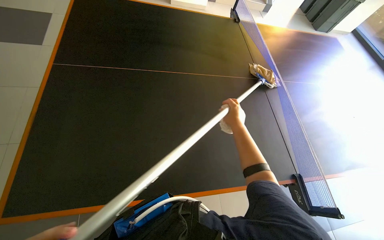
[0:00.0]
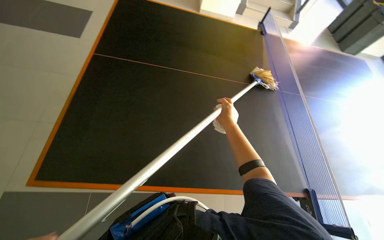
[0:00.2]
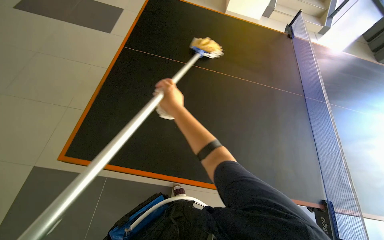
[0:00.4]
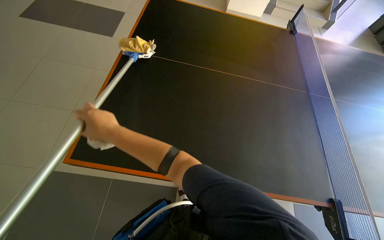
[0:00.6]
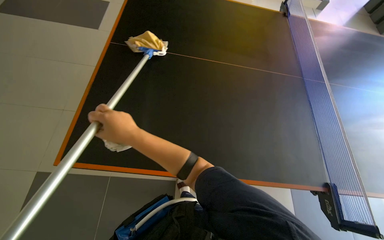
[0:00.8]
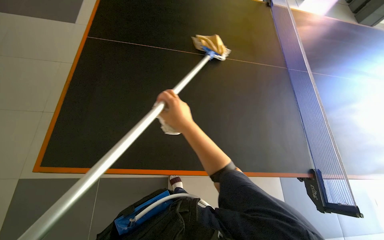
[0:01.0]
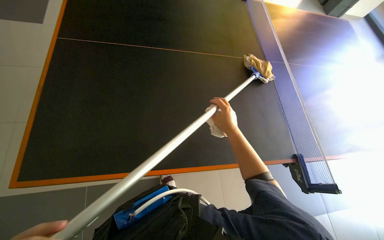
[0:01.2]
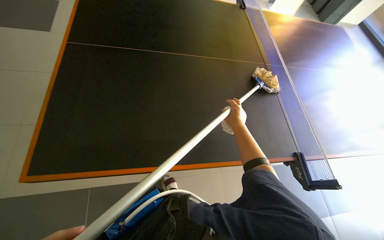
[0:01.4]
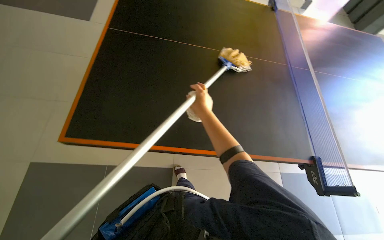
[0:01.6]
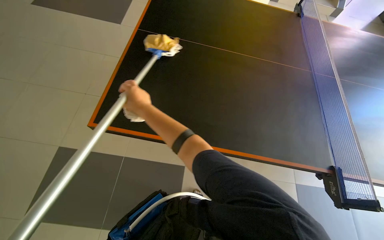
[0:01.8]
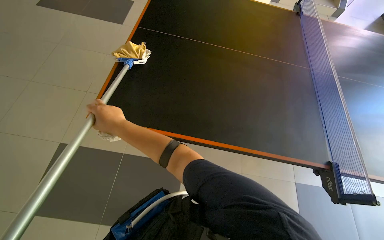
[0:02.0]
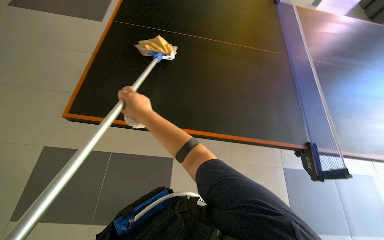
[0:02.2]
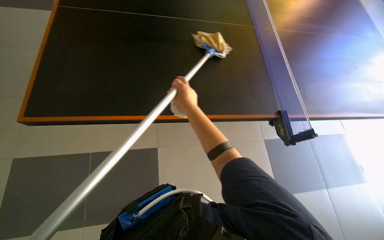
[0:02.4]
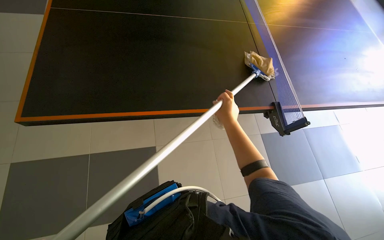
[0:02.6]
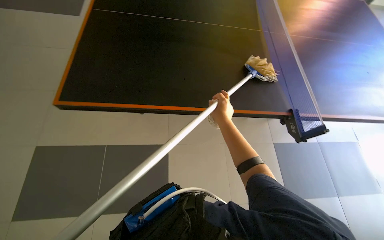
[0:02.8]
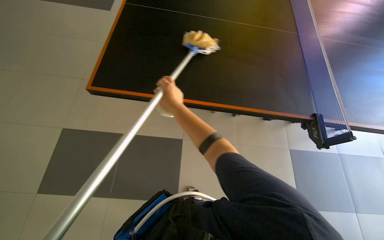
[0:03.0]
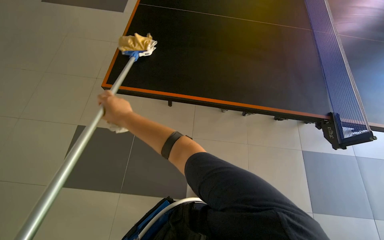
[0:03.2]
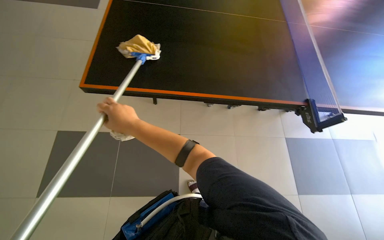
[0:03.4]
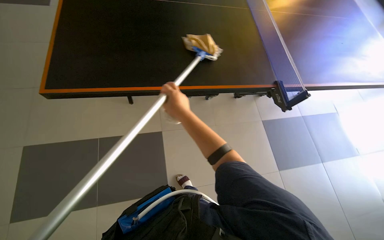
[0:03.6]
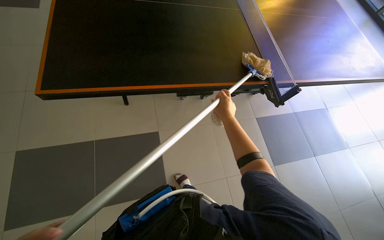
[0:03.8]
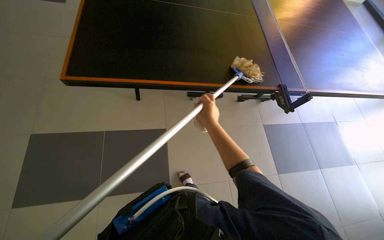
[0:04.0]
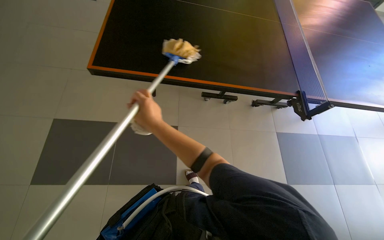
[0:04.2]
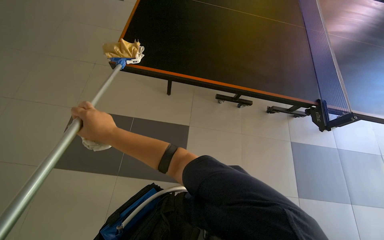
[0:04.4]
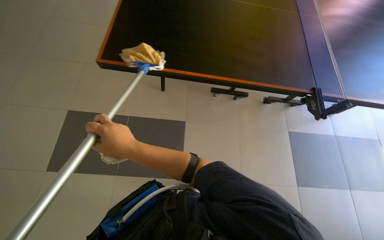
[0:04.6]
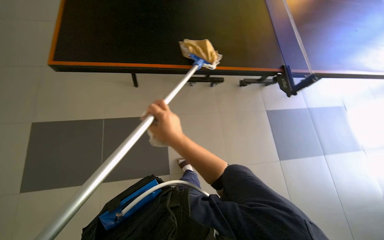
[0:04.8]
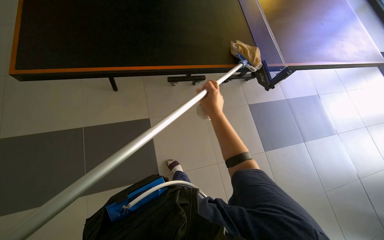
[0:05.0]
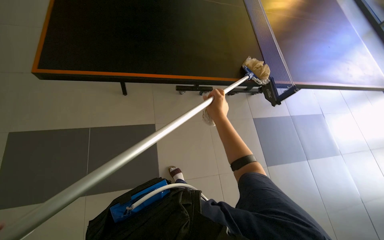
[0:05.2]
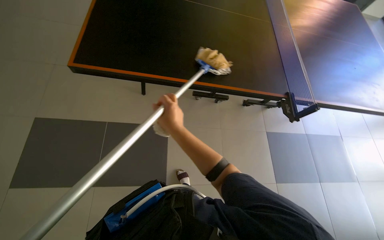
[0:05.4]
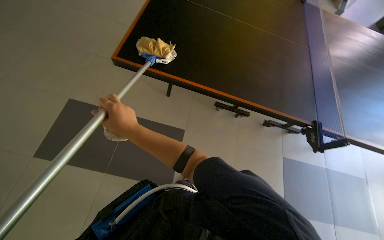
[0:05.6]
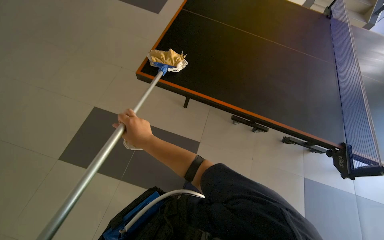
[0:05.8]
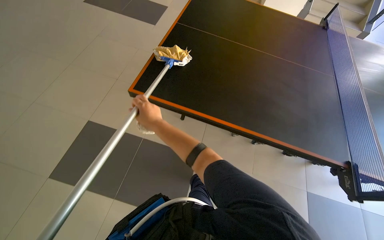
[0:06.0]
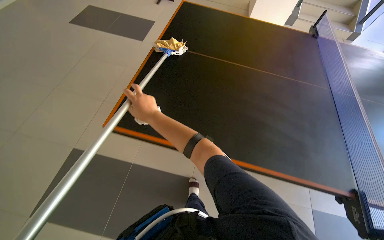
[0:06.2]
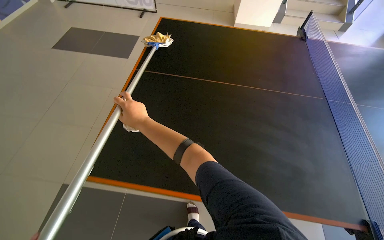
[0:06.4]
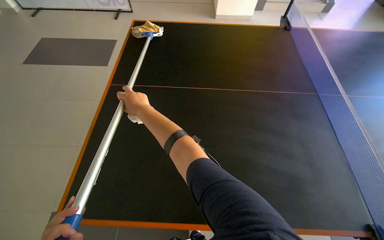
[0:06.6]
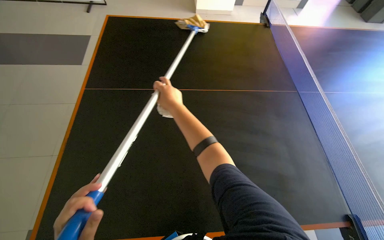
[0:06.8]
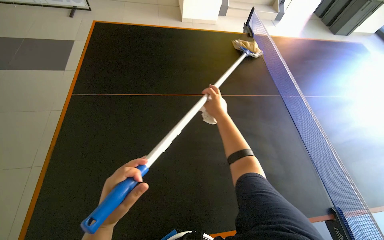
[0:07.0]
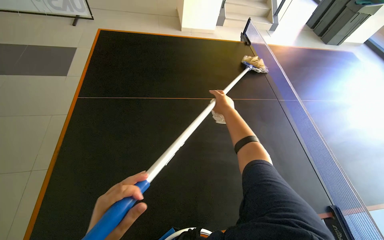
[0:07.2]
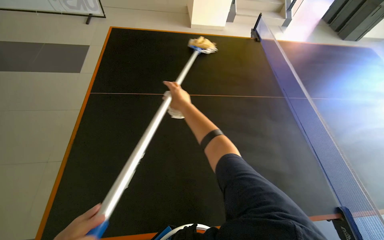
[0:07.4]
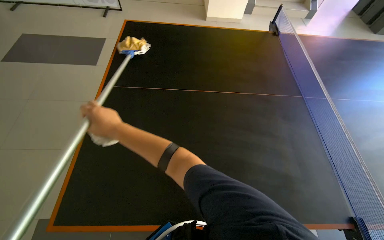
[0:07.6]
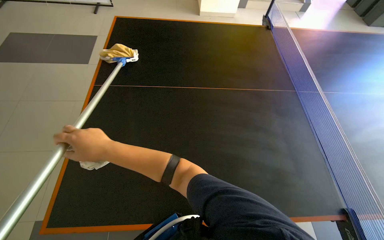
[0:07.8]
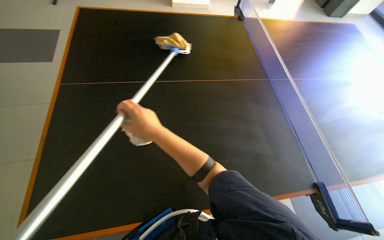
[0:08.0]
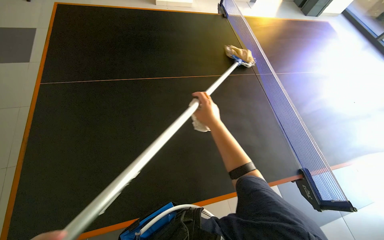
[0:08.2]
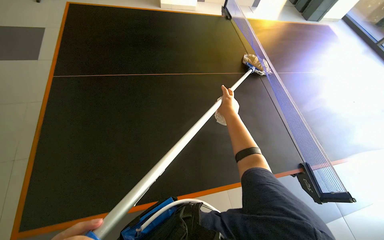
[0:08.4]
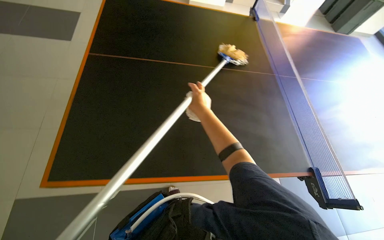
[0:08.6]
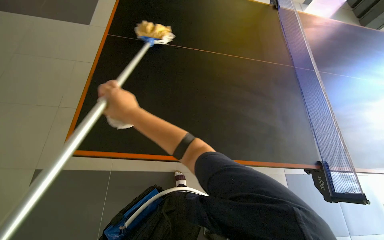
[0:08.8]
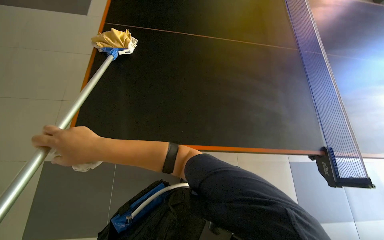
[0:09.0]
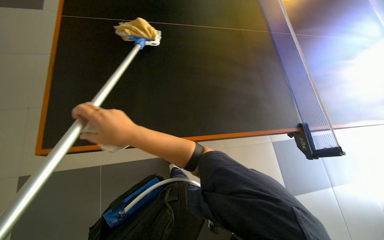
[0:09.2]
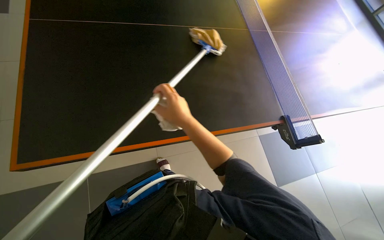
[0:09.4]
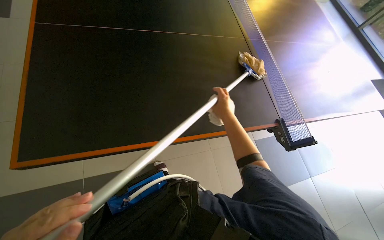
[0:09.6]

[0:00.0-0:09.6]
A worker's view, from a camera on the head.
Job: wiping surfaces.
The whole recording: Cleaning ping pong table. The worker cleans the surface of a ping pong table with a mop.
0:00.0 to 0:01.6: The right hand swings left and right, about 40 cm each way, with 2 reversals.
0:01.6 to 0:03.2: The right hand goes left and right, some 30 cm each way, reversing 2 times.
0:03.2 to 0:04.8: The wearer looks some 15 degrees further to the right. The right hand swings left and right, roughly 35 cm each way, with 2 reversals.
0:04.8 to 0:06.4: The camera is carried approximately 50 cm. The camera pitches upward, by approximately 15 degrees.
0:06.4 to 0:08.0: The wearer looks roughly 20 degrees further to the right. The right hand goes left and right, some 35 cm each way, reversing 2 times.
0:08.0 to 0:09.6: The right hand goes left and right, approximately 35 cm each way, reversing 2 times.

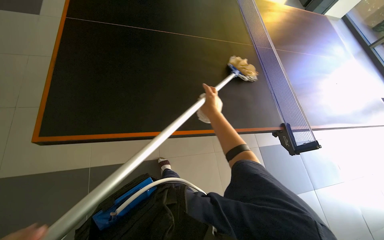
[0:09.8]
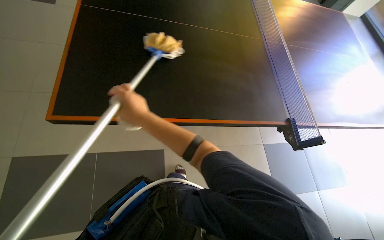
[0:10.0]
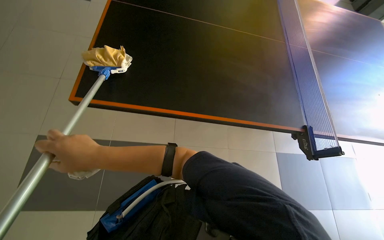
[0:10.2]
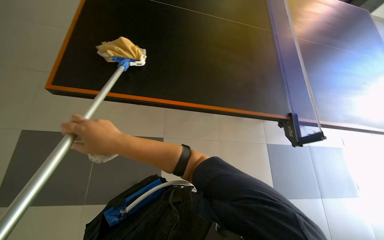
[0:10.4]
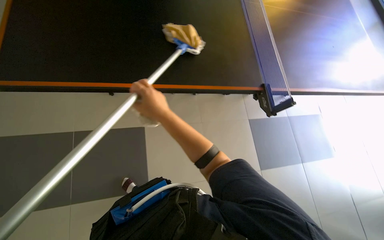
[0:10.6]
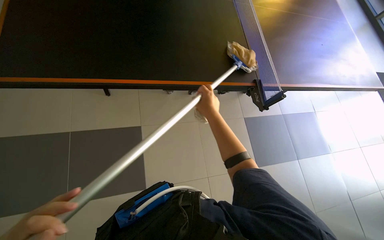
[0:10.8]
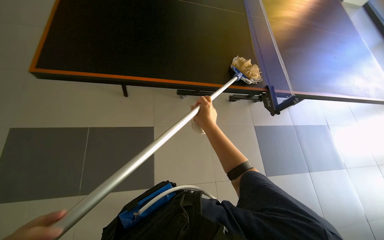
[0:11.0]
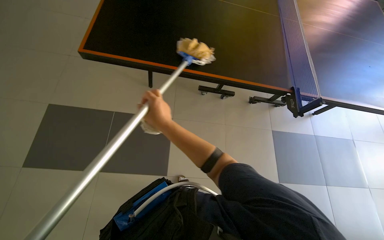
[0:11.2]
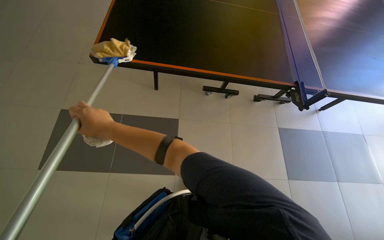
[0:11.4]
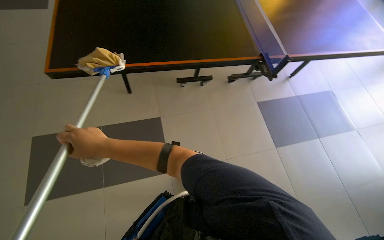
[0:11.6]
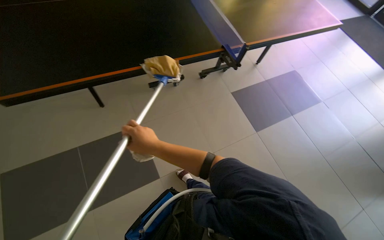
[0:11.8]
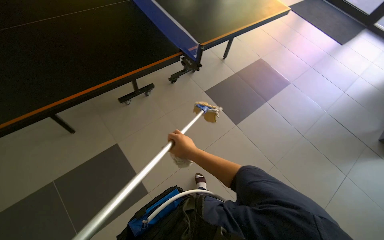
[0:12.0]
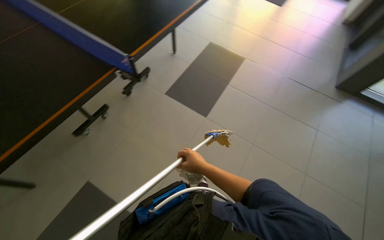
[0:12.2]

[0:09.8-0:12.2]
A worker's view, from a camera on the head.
Job: wiping surfaces.
The whole recording: Cleaning ping pong table. The worker cleans the surface of a ping pong table with a mop.
0:09.8 to 0:11.0: The right hand goes to the left and returns, some 35 cm each way.
0:11.0 to 0:12.2: The wearer looks about 55 degrees further to the right.

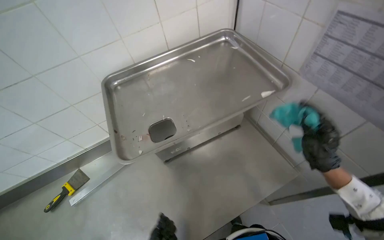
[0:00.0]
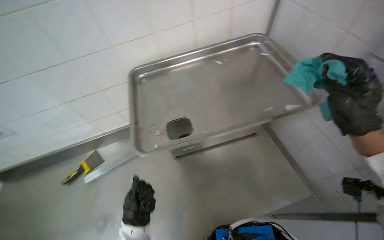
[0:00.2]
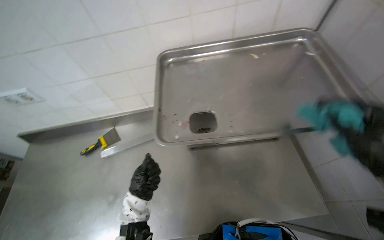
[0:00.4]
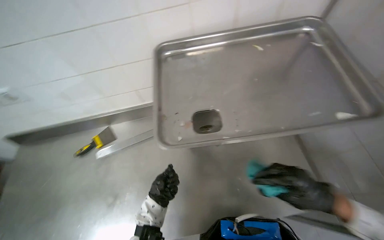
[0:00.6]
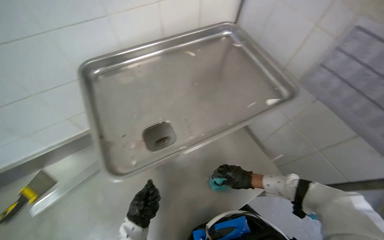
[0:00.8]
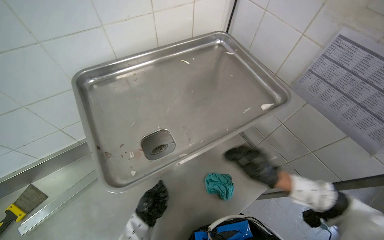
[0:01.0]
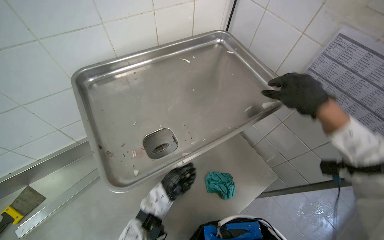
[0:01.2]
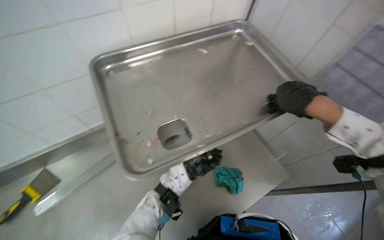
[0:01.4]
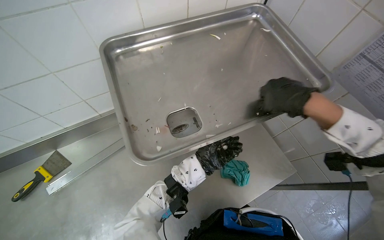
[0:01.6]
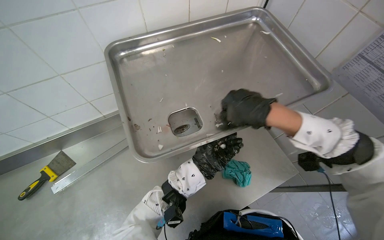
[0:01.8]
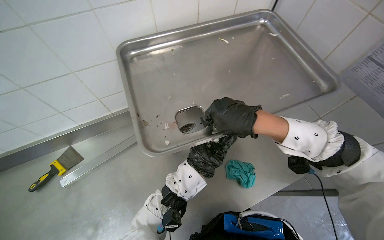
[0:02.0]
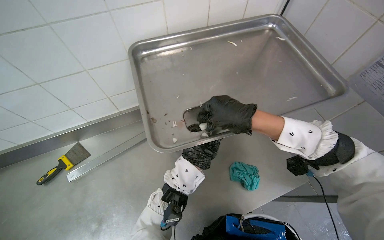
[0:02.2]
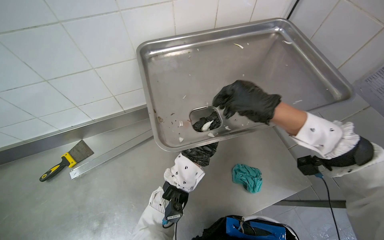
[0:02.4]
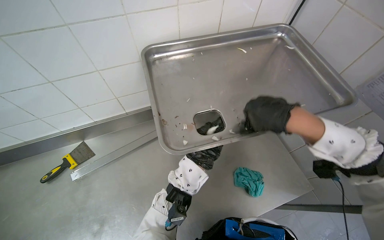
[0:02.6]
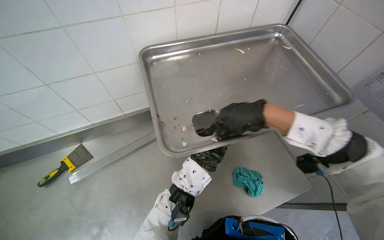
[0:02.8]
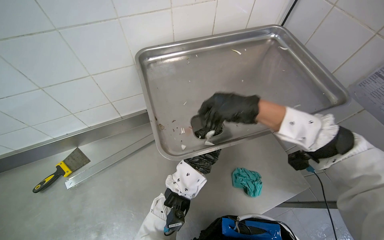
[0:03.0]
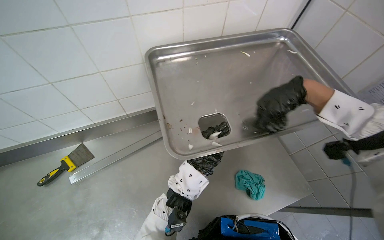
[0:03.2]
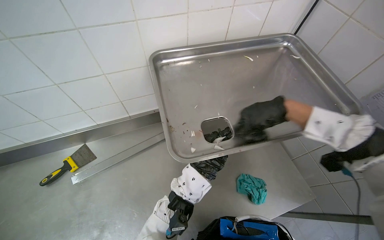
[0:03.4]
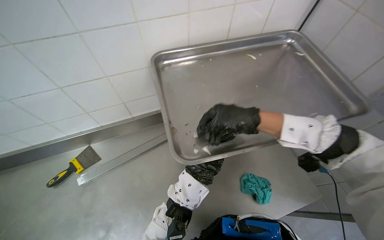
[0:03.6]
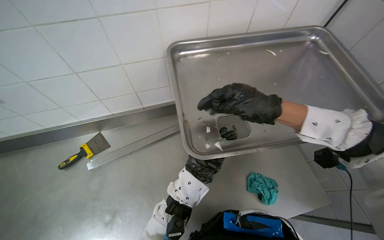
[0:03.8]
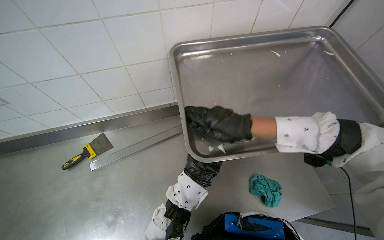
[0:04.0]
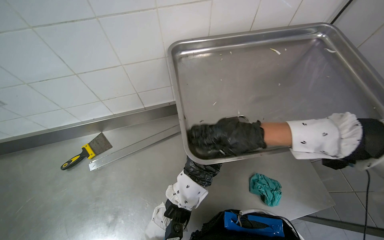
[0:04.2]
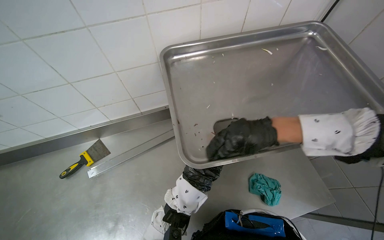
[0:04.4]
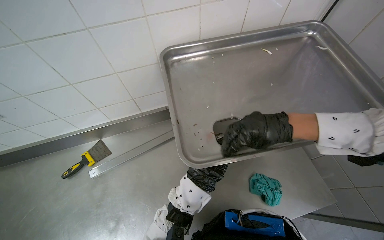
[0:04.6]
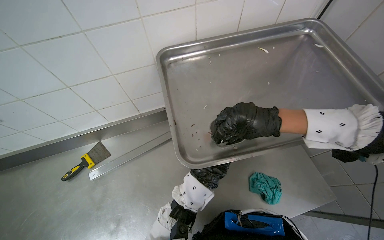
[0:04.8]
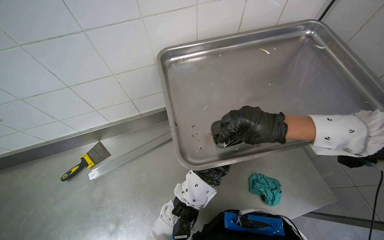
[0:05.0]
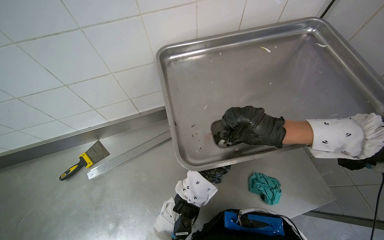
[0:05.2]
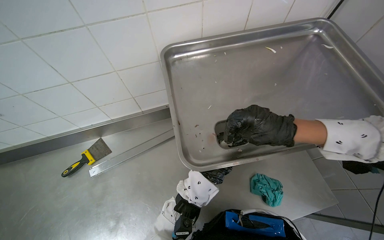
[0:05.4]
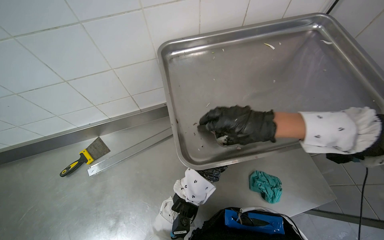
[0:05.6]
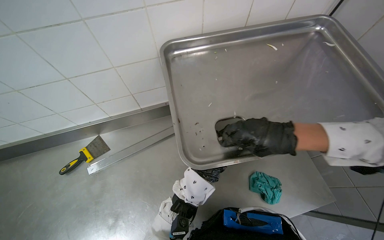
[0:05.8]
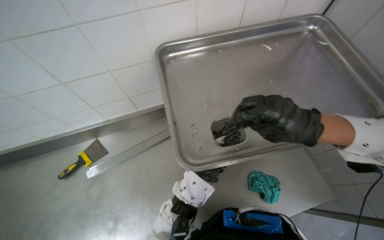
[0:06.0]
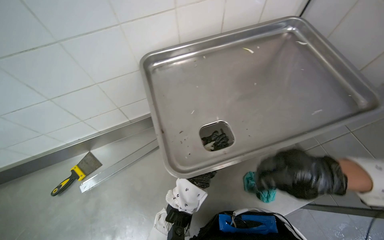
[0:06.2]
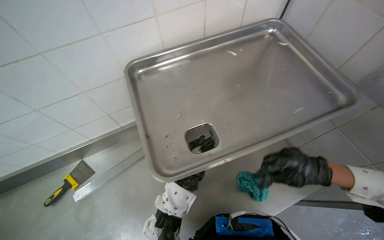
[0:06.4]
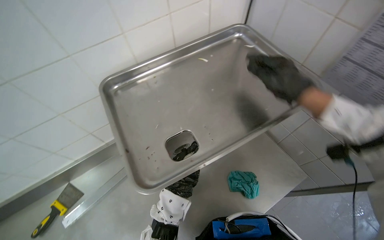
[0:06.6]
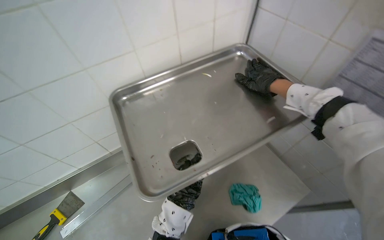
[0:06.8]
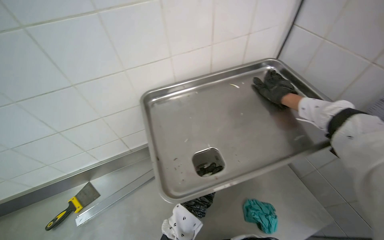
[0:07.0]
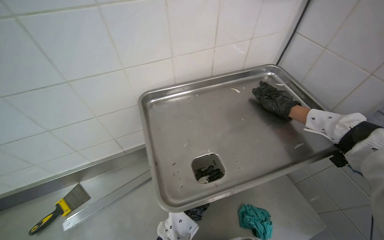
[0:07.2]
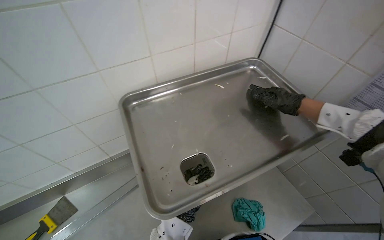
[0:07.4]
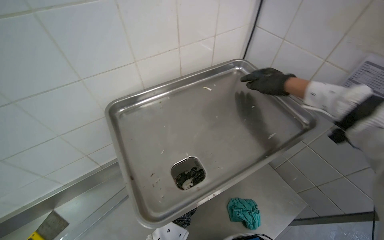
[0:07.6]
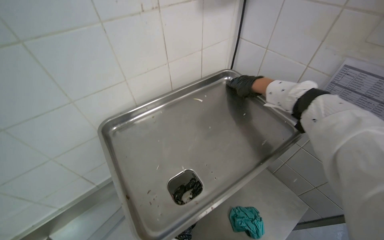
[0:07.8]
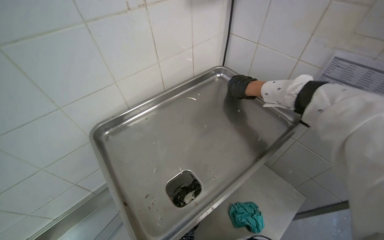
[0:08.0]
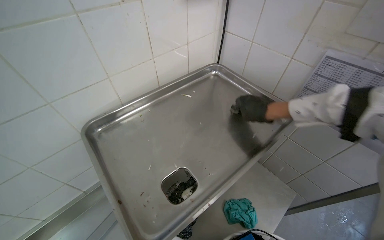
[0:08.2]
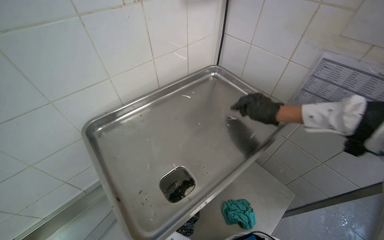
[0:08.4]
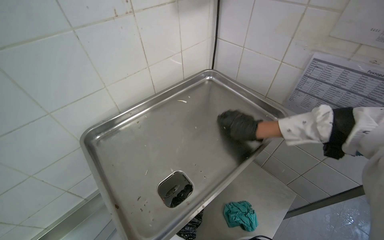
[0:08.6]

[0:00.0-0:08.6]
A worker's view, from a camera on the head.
Job: wiping surfaces.
The whole recording: Cleaning metal tray. The worker cleans a metal tray, scraping and wiping its surface and drain hole.
0:01.4 to 0:02.8: The right hand is displaced to the left by some 25 cm.
0:02.8 to 0:04.4: The right hand goes up the picture and returns, approximately 10 cm each way.
0:05.8 to 0:07.2: The wearer looks some 15 degrees further upward. The right hand travels up the picture and to the right by about 25 cm.
0:07.2 to 0:08.6: The head turns to the right by some 20 degrees. The right hand heads down the picture, covering some 10 cm.
